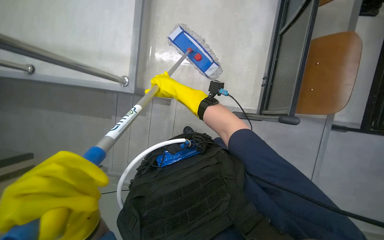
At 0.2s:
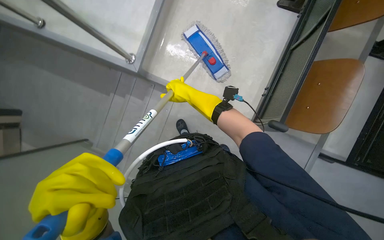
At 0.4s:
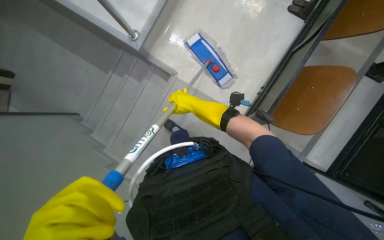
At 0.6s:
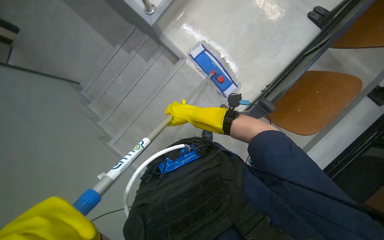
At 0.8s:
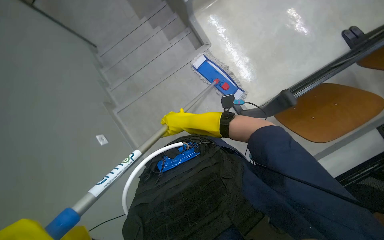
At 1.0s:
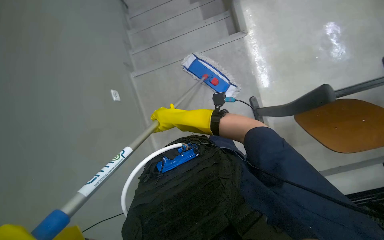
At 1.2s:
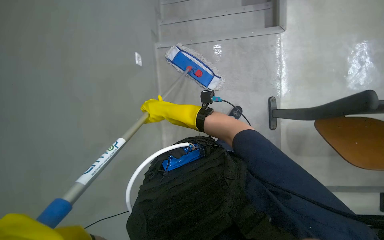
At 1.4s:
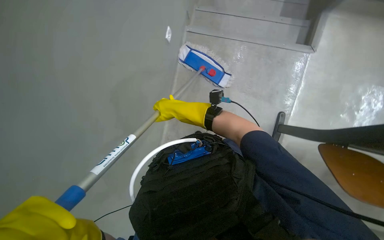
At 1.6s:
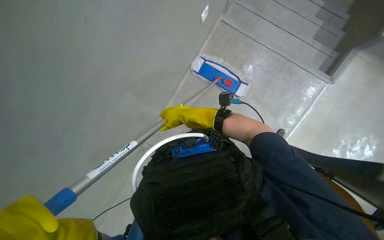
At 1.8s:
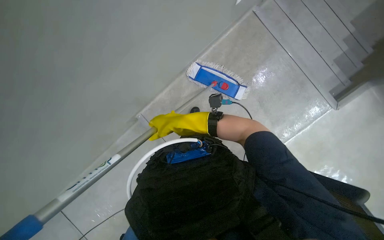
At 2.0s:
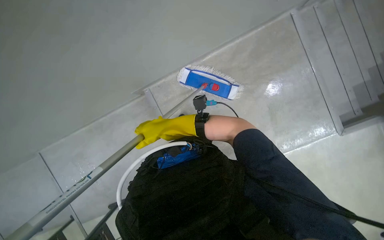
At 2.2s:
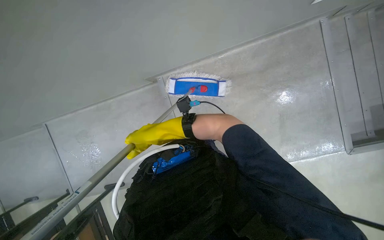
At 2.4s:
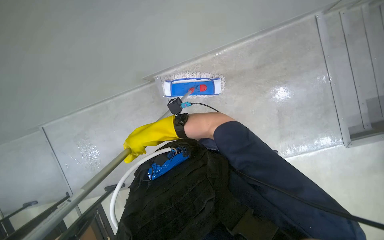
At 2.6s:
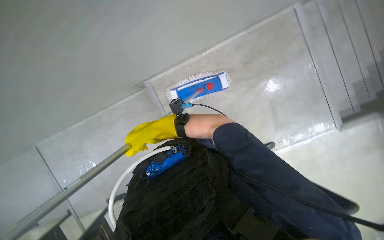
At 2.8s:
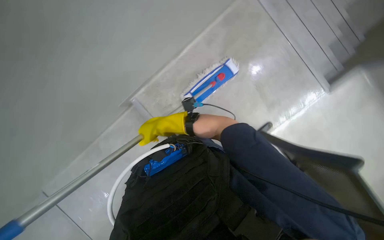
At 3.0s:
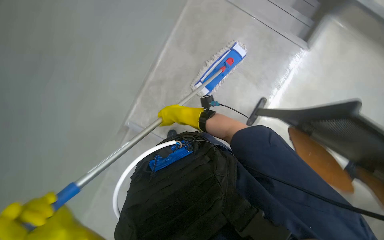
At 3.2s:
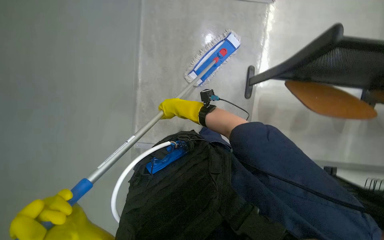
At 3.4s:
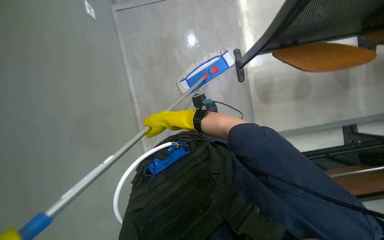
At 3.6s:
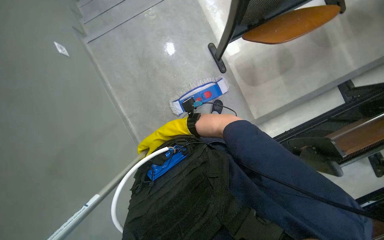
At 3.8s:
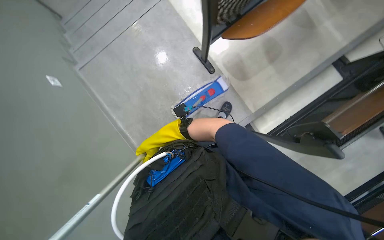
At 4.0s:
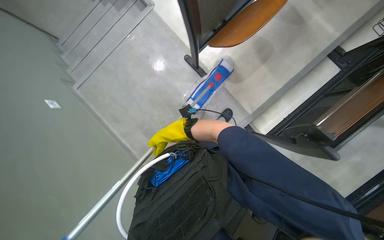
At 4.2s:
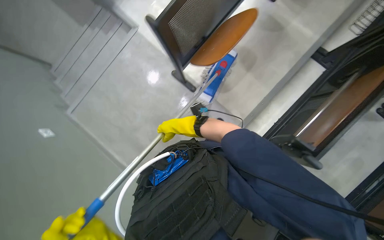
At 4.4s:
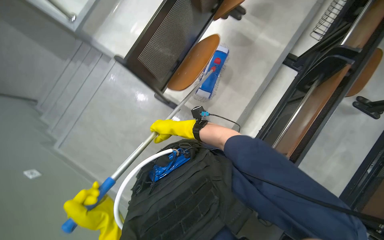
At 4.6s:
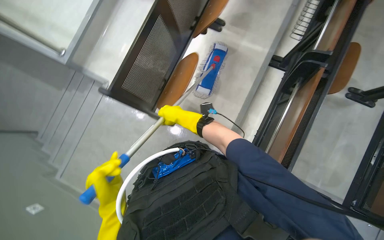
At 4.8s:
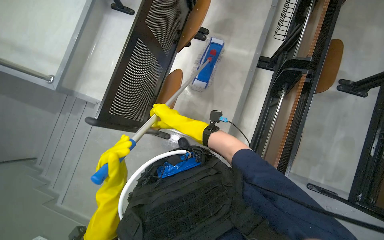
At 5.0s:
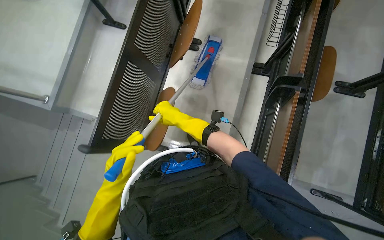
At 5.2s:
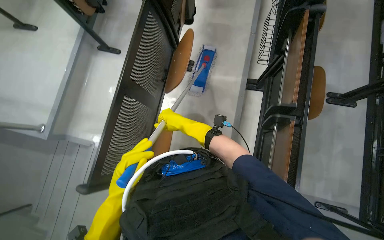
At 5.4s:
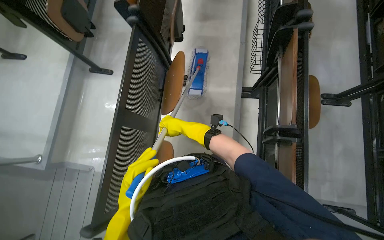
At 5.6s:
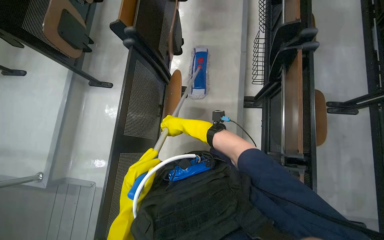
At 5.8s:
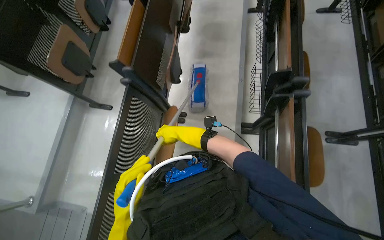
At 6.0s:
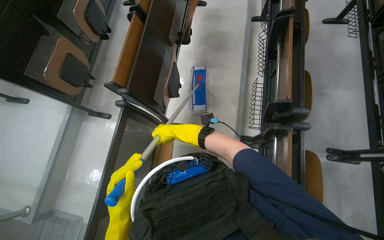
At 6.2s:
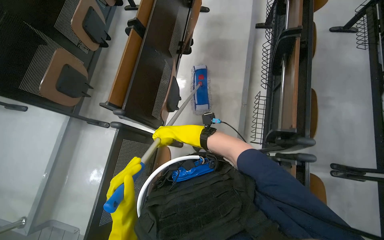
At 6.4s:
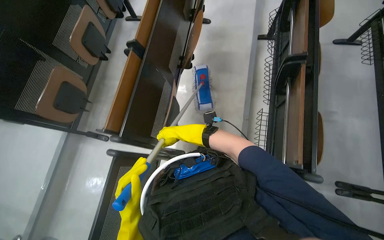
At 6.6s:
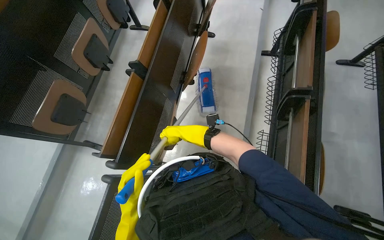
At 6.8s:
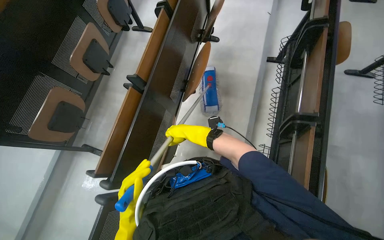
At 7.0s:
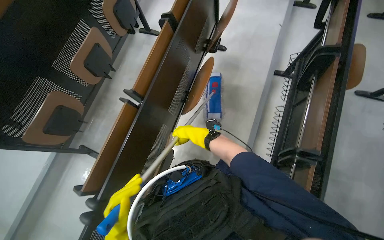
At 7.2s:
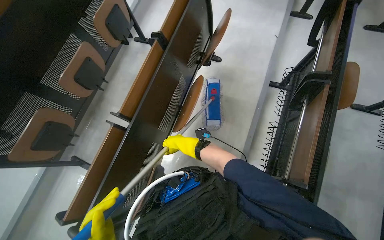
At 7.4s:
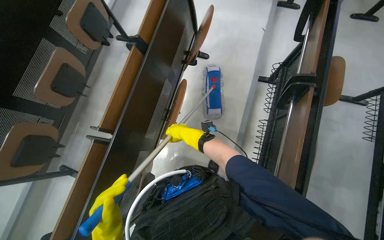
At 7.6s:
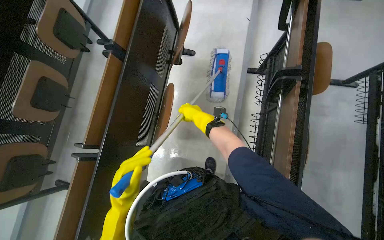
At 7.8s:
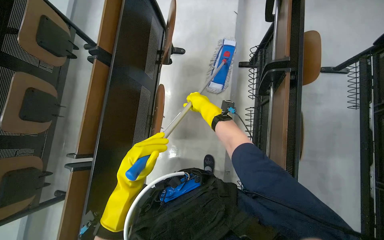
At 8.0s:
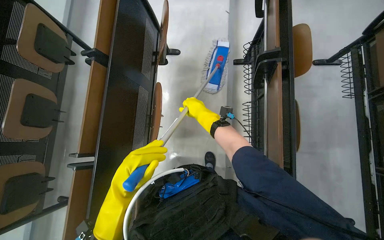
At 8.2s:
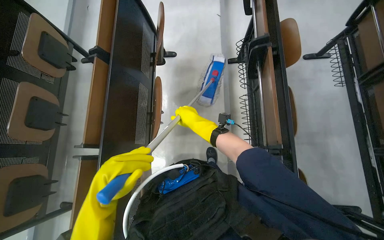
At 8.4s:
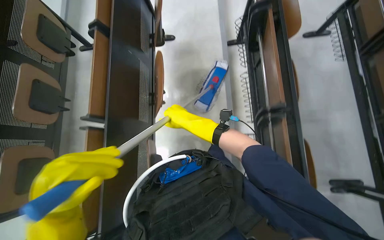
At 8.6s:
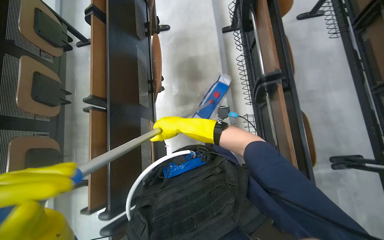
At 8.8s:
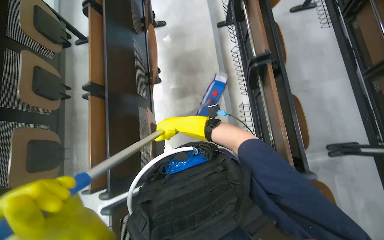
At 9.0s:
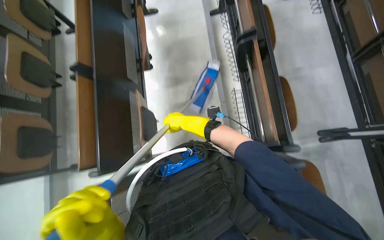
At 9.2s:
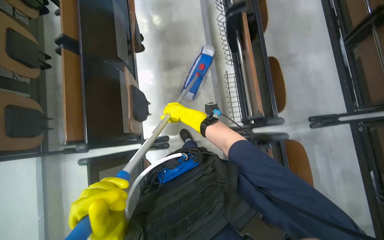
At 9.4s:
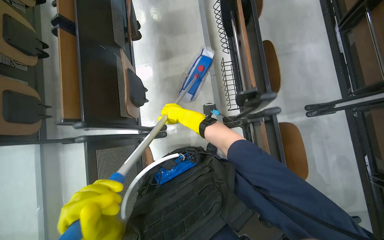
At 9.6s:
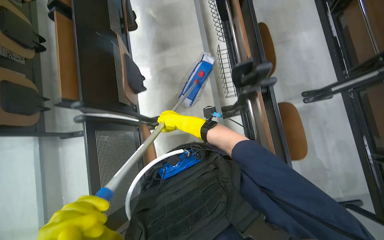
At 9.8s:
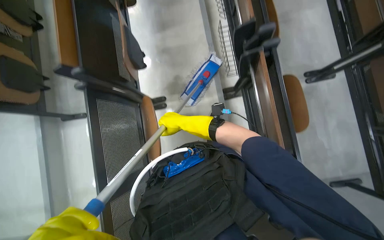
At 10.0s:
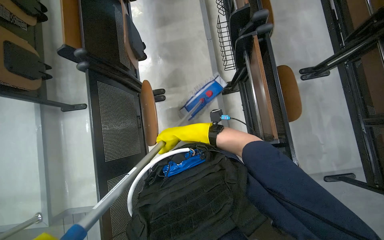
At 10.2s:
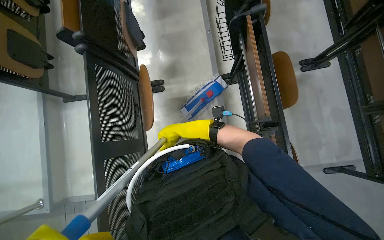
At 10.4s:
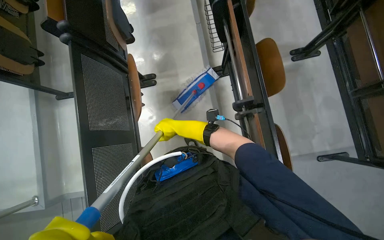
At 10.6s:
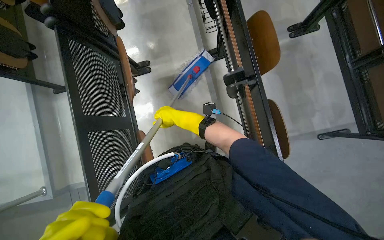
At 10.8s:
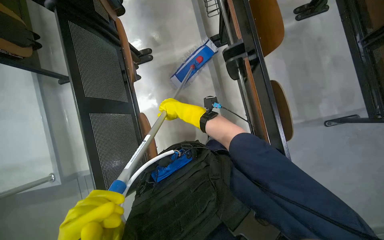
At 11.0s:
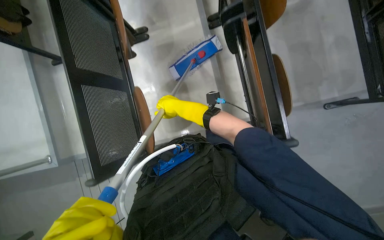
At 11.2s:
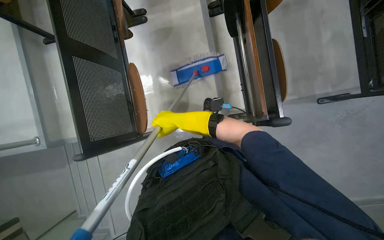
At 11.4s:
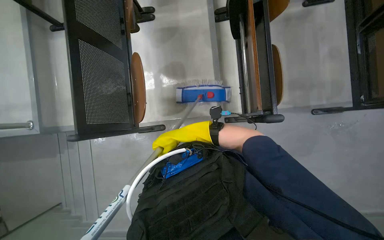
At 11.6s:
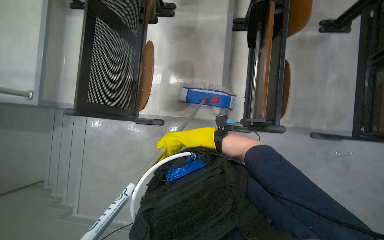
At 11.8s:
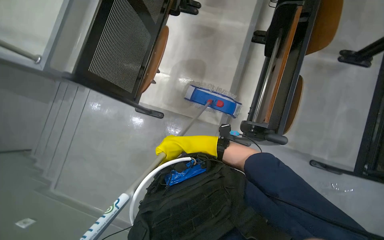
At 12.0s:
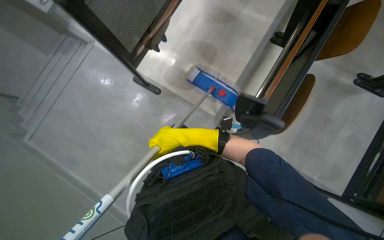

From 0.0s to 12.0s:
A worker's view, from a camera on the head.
Job: mopping floor.
The whole recording: Mopping floor with flat mop. The worker mops the floor with a flat mop.
From 0.0s to 1.6s: The scene turns approximately 35 degrees clockwise in the picture. The right hand moves down the picture, roughly 15 cm.
From 3.0s to 4.4s: The view tips upward by some 15 degrees. The scene rotates counterclockwise by approximately 60 degrees.
From 4.4s to 6.0s: The camera is carried about 90 cm. The view tilts about 20 degrees upward. Everything in view rotates about 30 degrees counterclockwise.
From 6.0s to 7.6s: The head travels approximately 1 m.
From 7.6s to 9.0s: The camera travels about 60 cm.
From 9.0s to 10.4s: The camera travels approximately 80 cm.
From 10.4s to 12.0s: The camera travels some 60 cm. Everything in view rotates roughly 40 degrees clockwise.

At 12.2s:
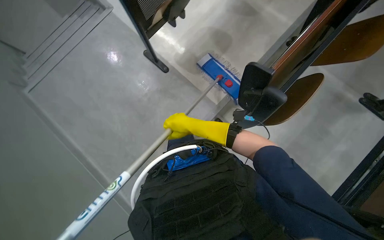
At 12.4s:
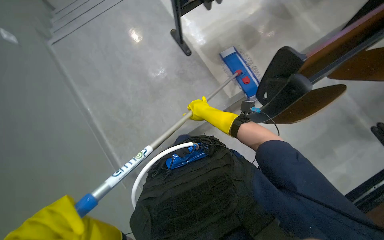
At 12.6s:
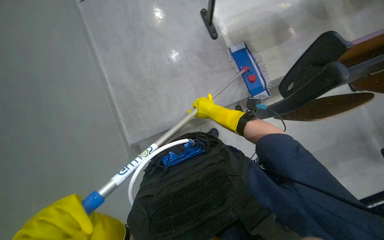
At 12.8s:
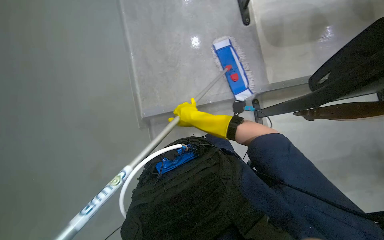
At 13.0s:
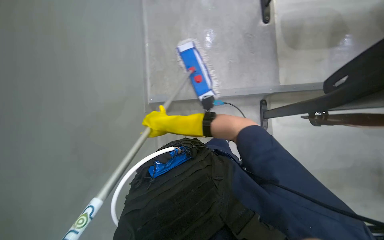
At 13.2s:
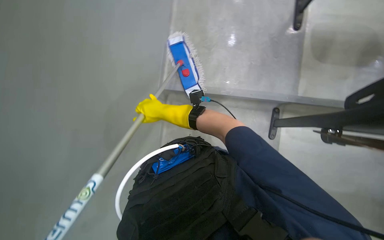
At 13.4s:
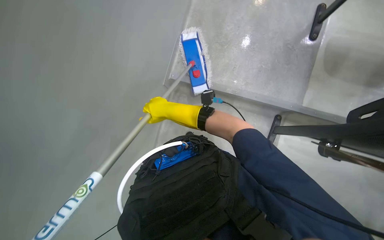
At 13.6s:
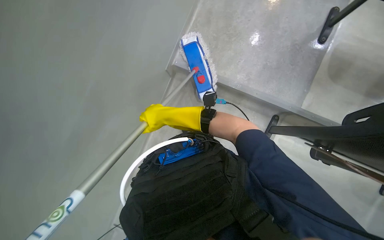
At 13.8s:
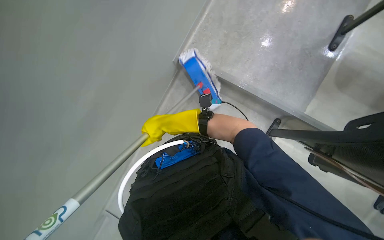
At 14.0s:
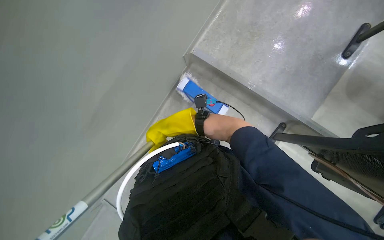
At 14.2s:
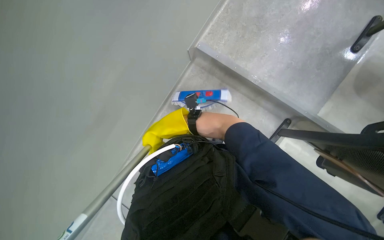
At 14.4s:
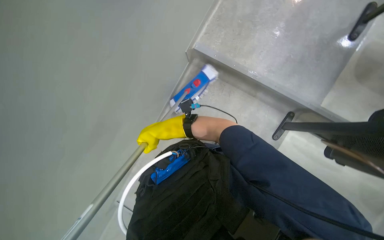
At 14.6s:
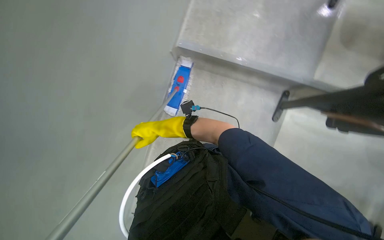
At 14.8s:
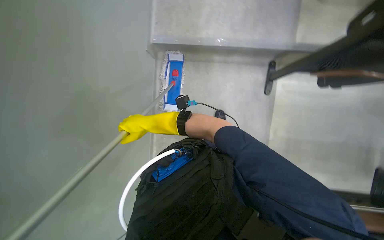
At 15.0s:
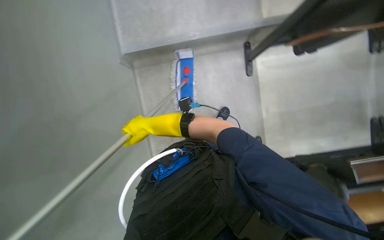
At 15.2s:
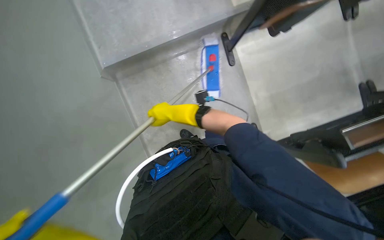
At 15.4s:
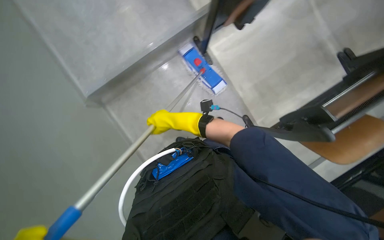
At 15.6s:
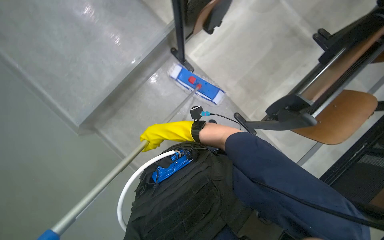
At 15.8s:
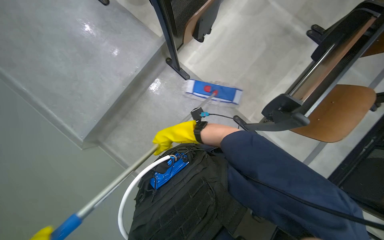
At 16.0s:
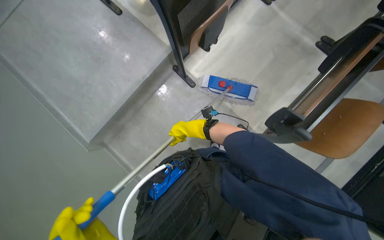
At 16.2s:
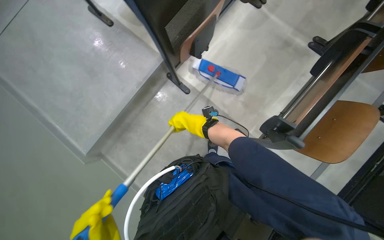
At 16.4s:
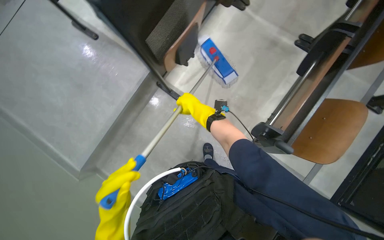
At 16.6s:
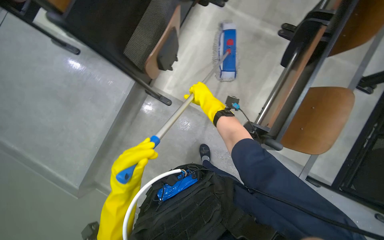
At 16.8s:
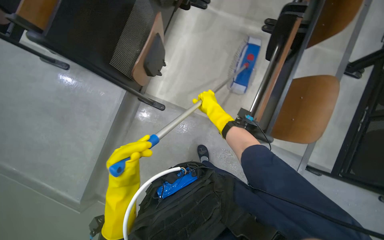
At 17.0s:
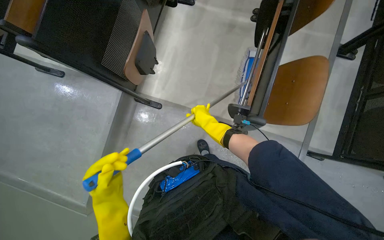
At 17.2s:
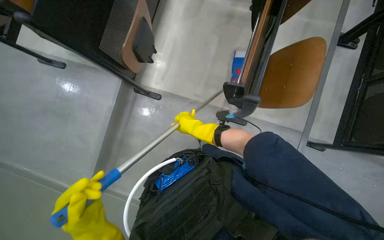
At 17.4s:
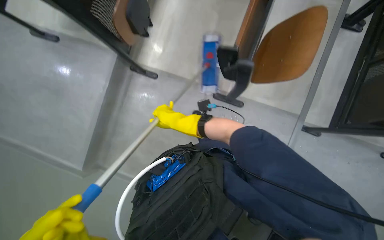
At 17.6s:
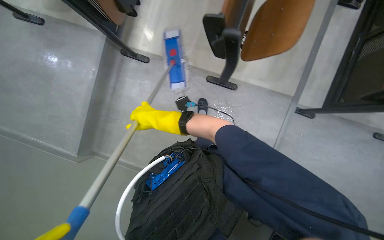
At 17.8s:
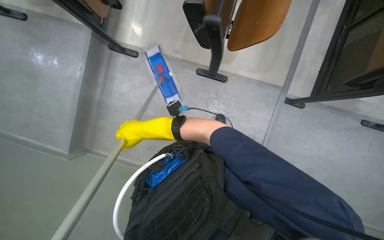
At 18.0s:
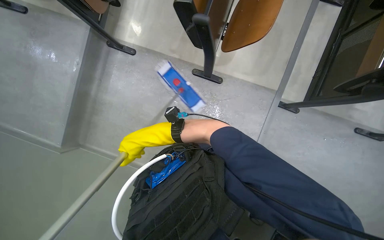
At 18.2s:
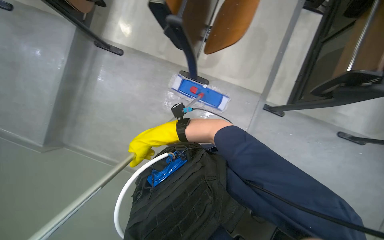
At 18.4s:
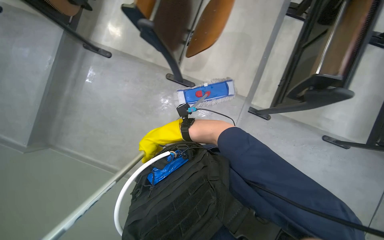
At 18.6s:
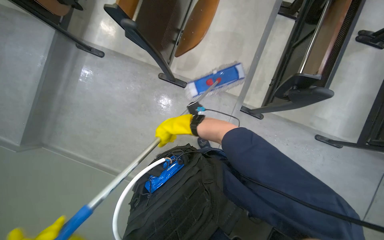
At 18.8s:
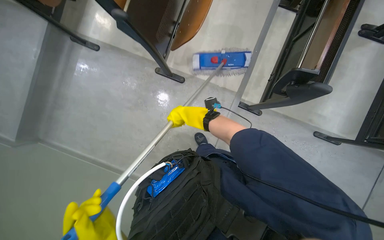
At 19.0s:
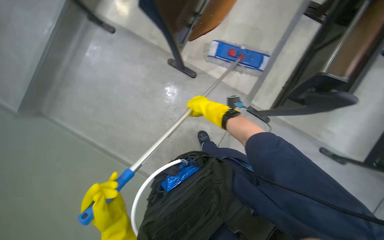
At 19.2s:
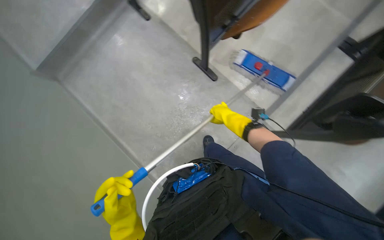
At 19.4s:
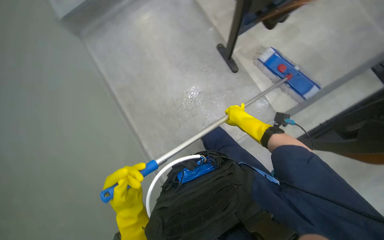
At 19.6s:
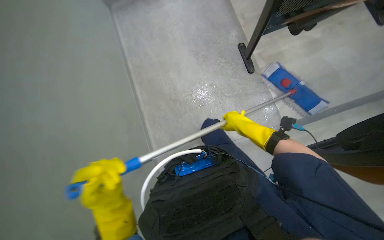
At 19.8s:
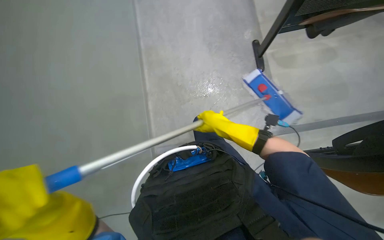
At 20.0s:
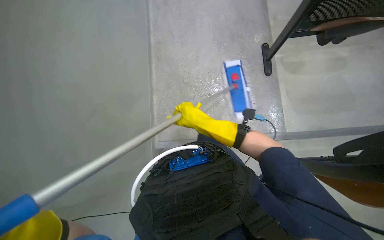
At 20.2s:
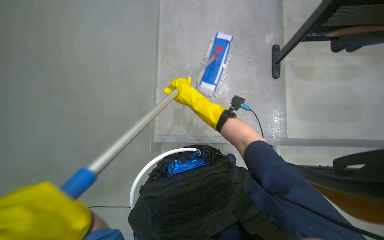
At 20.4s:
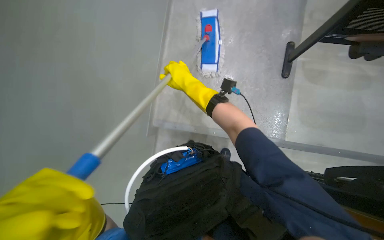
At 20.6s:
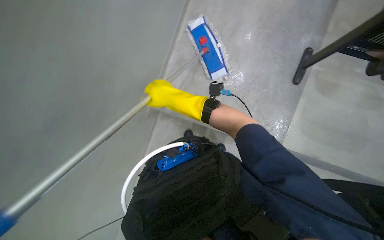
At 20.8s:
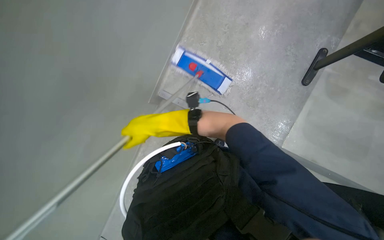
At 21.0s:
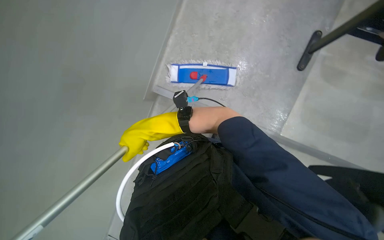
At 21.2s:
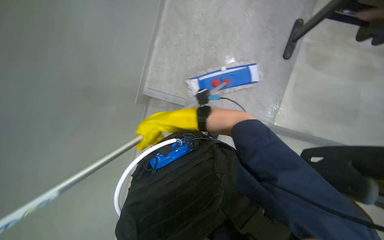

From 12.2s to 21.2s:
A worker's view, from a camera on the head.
Job: mopping floor.
The whole recording: Mopping floor with flat mop. The worker mops the floor with a flat mop.
From 12.2s to 13.8s: Everything in view rotates about 35 degrees clockwise. The right hand travels to the left by about 20 cm.
From 13.8s to 15.2s: Everything in view rotates approximately 50 degrees counterclockwise.
From 15.2s to 16.6s: Everything in view rotates about 40 degrees counterclockwise.
From 16.6s to 18.2s: The wearer moves some 60 cm.
From 18.2s to 19.8s: The scene turns approximately 45 degrees clockwise in the picture.
From 19.8s to 21.2s: The camera pitches downward, by about 15 degrees. The right hand shifts approximately 10 cm to the left.
